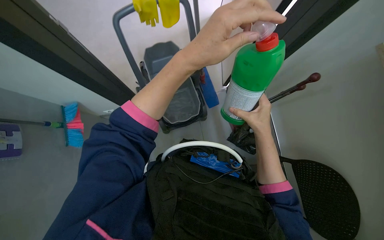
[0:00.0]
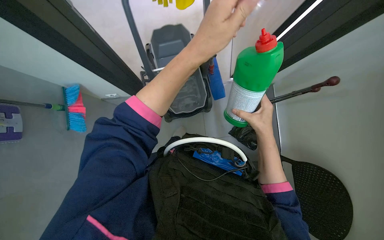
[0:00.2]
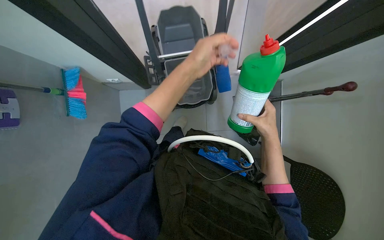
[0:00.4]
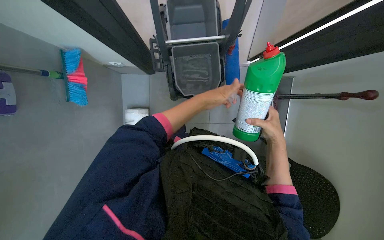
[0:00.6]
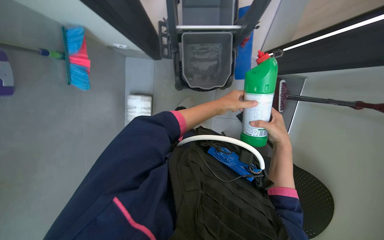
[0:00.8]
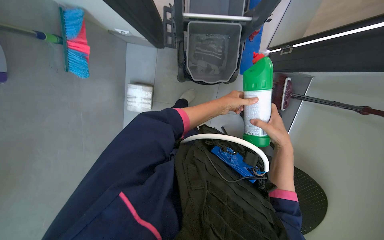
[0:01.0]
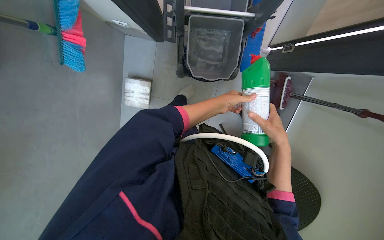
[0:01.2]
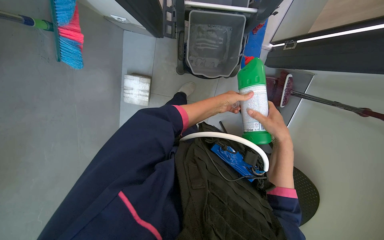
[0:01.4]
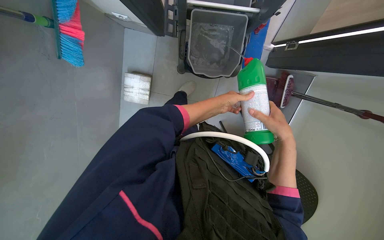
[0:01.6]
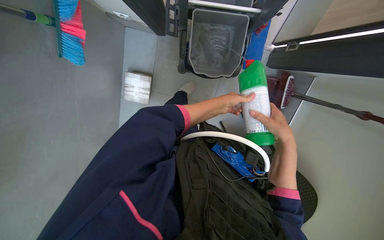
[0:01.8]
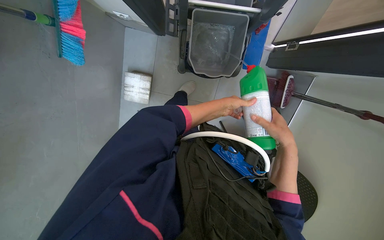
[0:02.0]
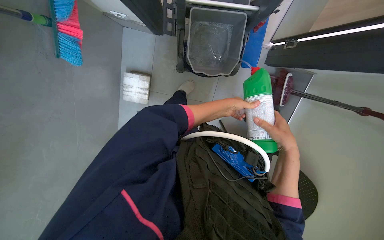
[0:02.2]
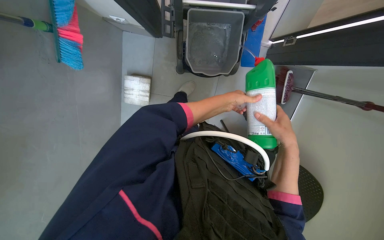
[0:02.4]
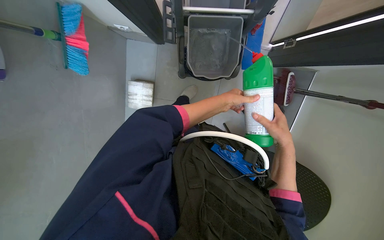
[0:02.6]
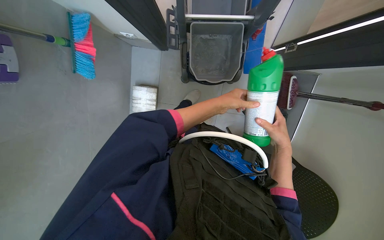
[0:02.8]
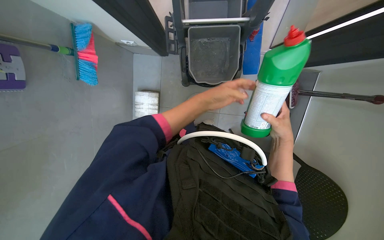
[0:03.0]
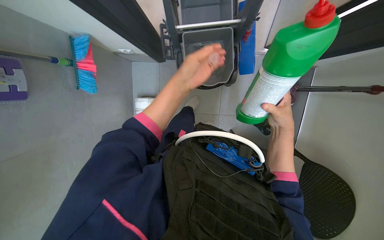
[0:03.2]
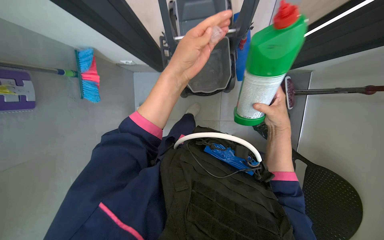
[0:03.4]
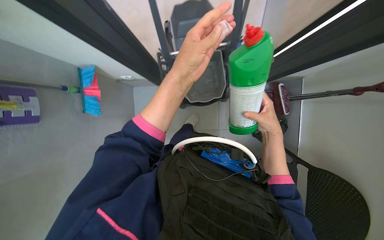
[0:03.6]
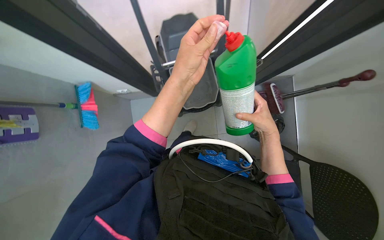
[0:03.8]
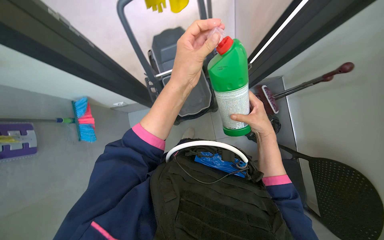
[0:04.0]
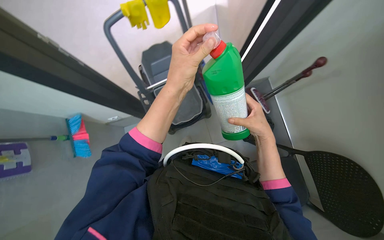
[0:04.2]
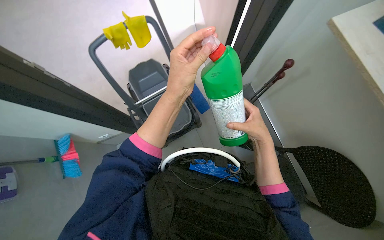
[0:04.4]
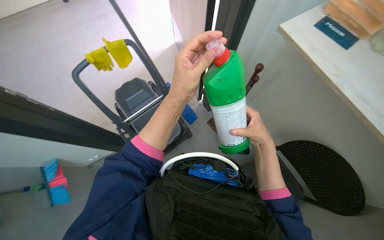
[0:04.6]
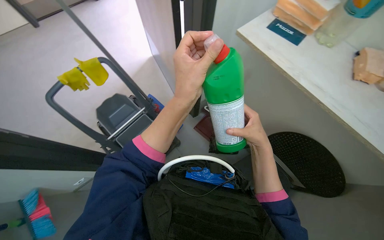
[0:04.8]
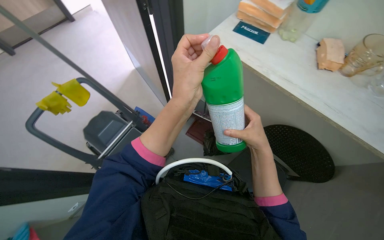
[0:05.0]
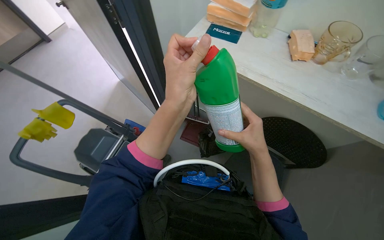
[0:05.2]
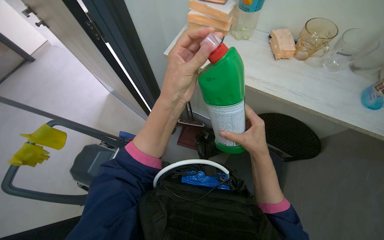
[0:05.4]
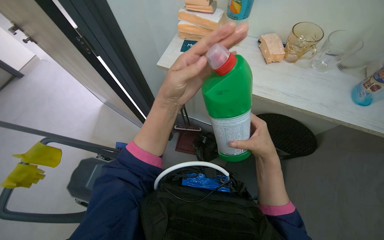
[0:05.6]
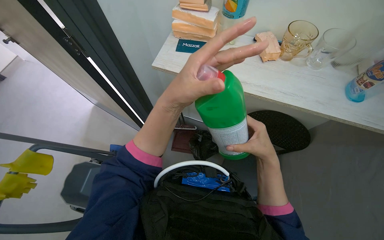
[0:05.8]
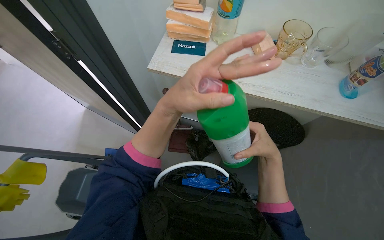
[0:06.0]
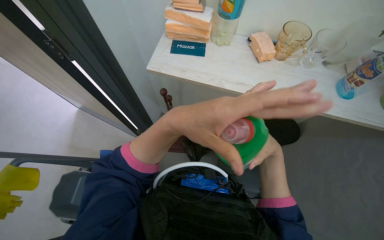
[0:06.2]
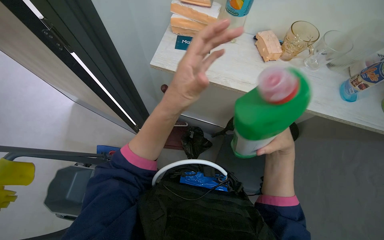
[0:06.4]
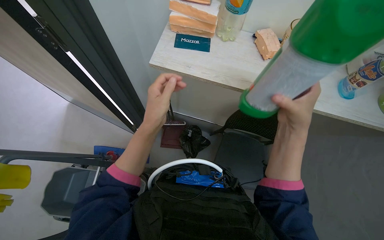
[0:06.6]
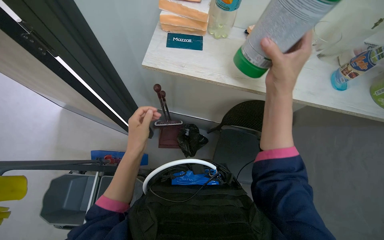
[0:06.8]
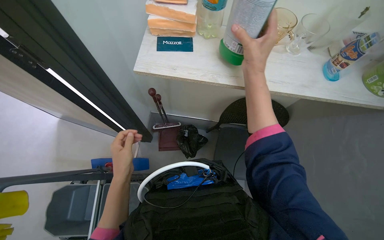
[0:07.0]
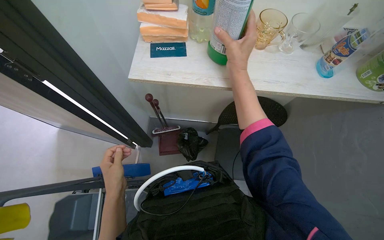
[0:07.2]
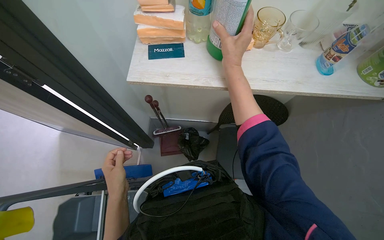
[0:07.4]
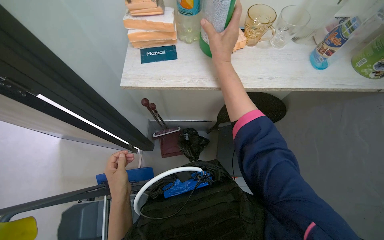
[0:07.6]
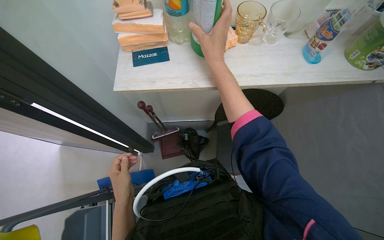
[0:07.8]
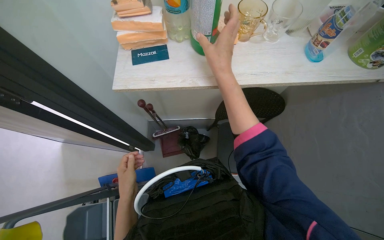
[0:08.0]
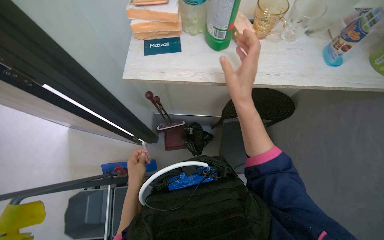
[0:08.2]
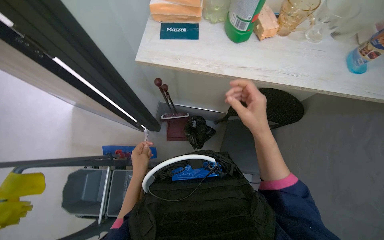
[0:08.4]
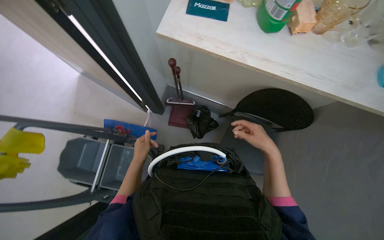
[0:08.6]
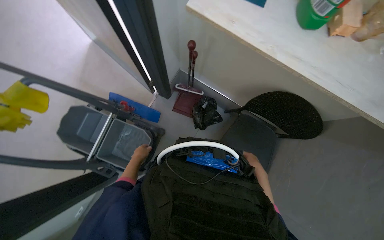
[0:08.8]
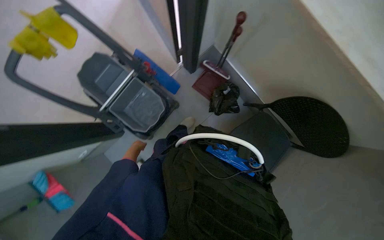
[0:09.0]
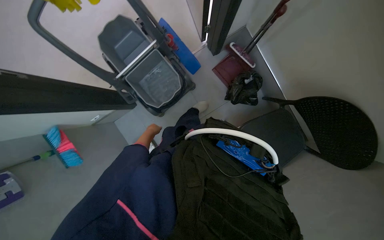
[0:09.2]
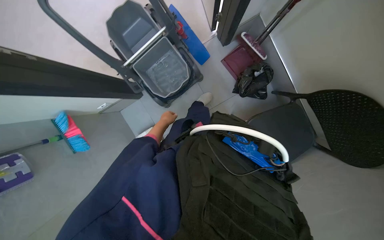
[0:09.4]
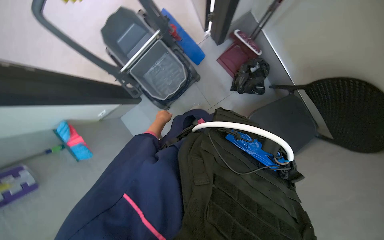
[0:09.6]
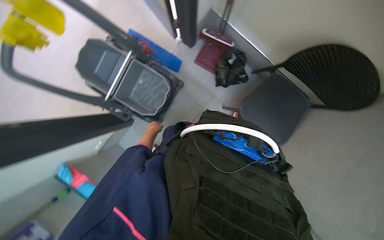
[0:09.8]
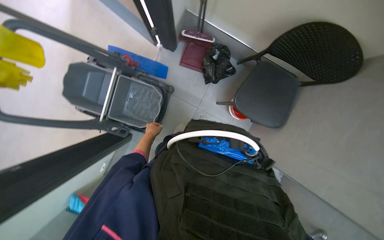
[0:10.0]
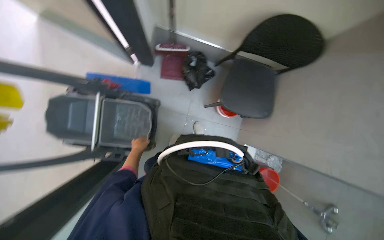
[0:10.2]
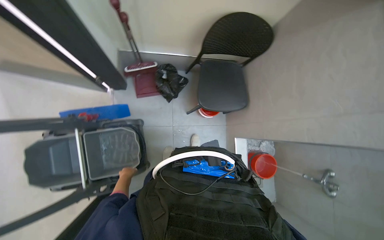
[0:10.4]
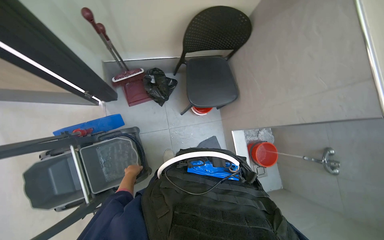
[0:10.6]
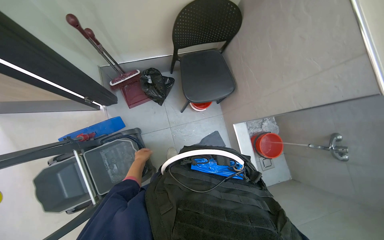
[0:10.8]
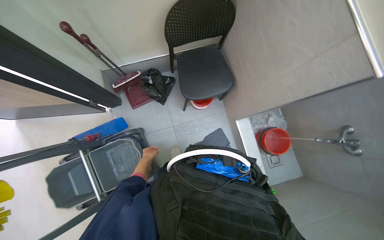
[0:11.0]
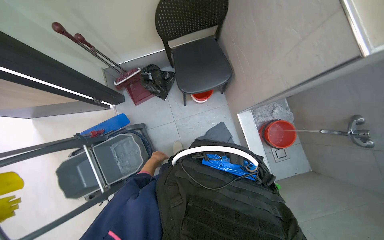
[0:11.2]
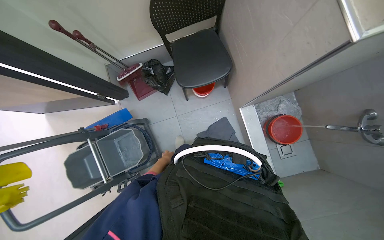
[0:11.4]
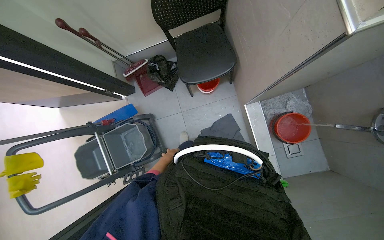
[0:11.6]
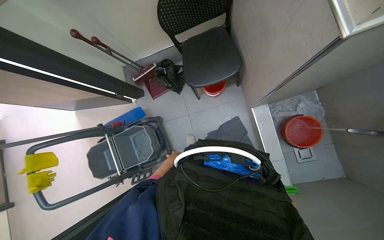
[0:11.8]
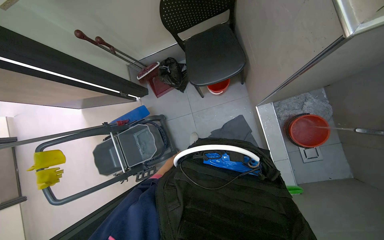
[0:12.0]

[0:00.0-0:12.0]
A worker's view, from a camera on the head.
Job: preparing cleaning supplies.
The whole recording: Preparing cleaning solution. The worker adds cleaning solution and water to the cleaning cart bucket.
0:00.0 to 0:01.6: The wearer looks some 25 degrees further downward.
0:01.6 to 0:03.0: The left hand moves nearer to the camera, some 10 cm.
0:03.0 to 0:04.4: The camera pitches upward, by roughly 25 degrees. Everything in view rotates some 25 degrees counterclockwise. The left hand is displaced nearer to the camera by approximately 20 cm.
0:04.4 to 0:06.0: The head turns to the right by about 50 degrees. The view tilts about 10 degrees upward.
0:06.0 to 0:07.6: The left hand goes about 40 cm to the left, farther from the camera and down the picture. Meanwhile the right hand shifts about 25 cm up the picture.
0:07.6 to 0:09.0: The view tilts approximately 20 degrees downward. The scene turns roughly 45 degrees clockwise in the picture.
0:09.0 to 0:10.4: The scene rotates counterclockwise by approximately 50 degrees.
0:10.4 to 0:12.0: The camera travels to the right, roughly 50 cm. The camera is aimed about 25 degrees further to the left.

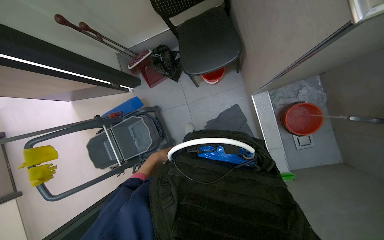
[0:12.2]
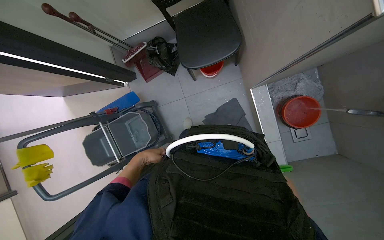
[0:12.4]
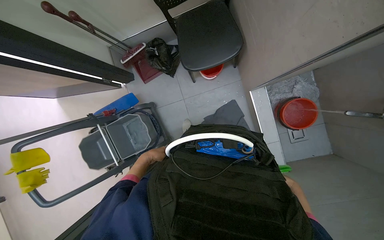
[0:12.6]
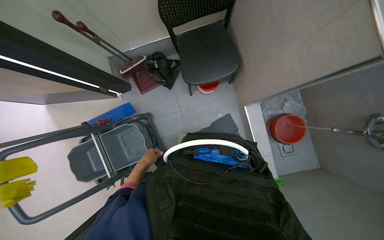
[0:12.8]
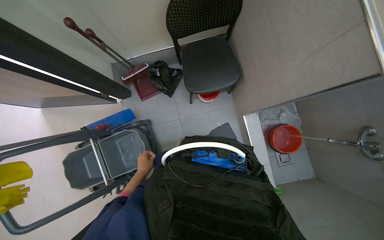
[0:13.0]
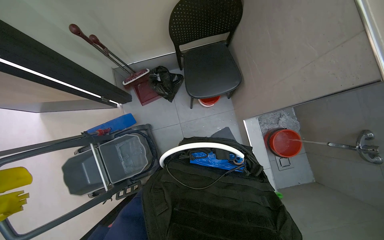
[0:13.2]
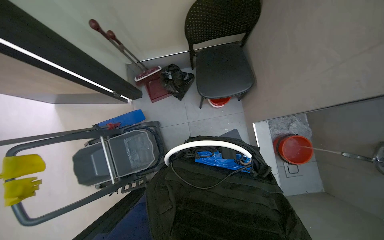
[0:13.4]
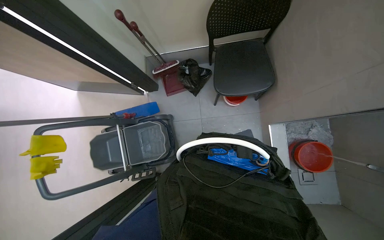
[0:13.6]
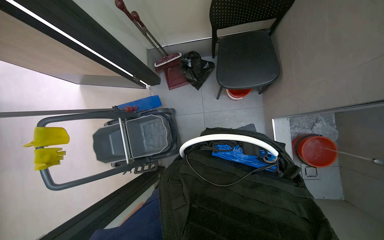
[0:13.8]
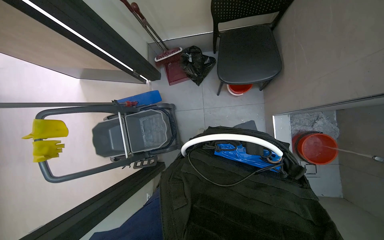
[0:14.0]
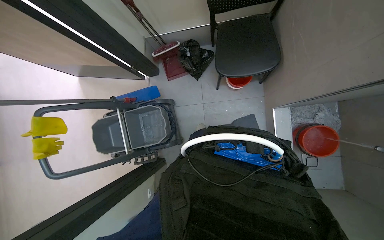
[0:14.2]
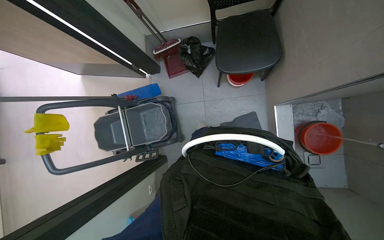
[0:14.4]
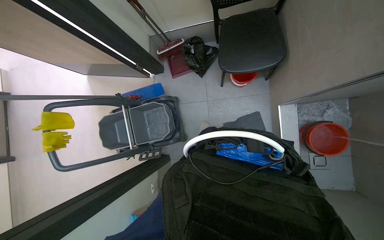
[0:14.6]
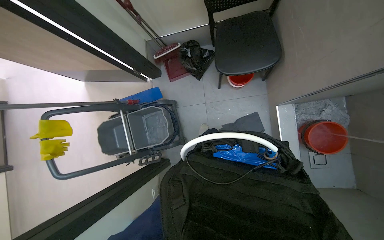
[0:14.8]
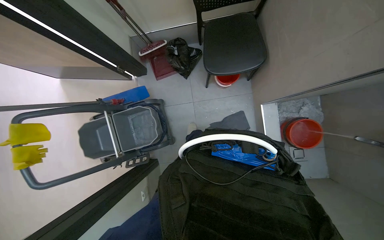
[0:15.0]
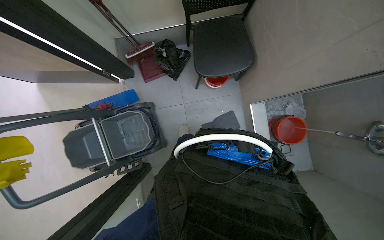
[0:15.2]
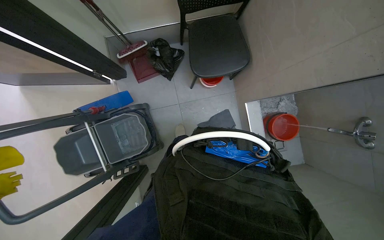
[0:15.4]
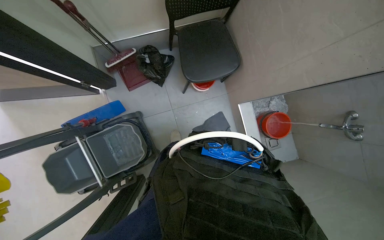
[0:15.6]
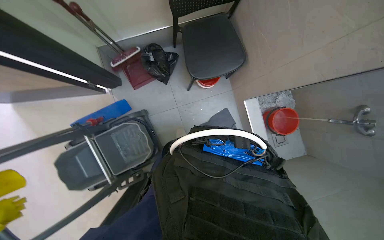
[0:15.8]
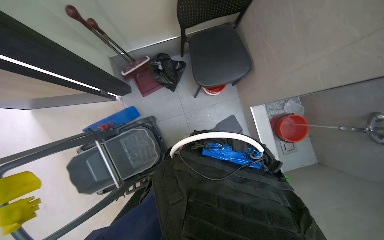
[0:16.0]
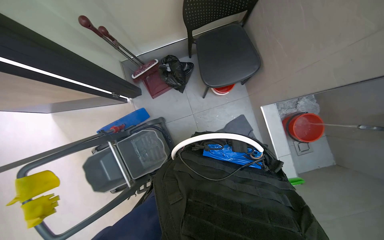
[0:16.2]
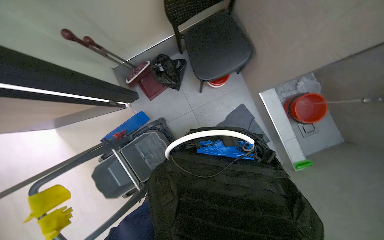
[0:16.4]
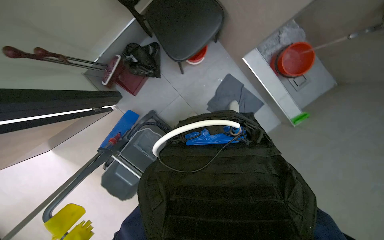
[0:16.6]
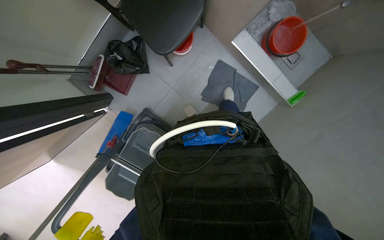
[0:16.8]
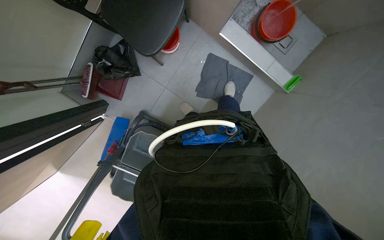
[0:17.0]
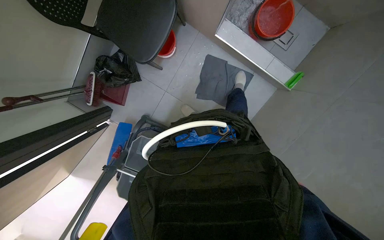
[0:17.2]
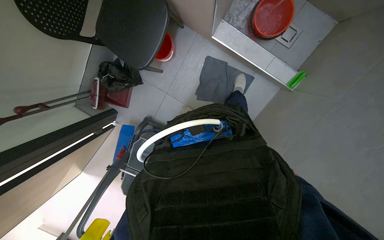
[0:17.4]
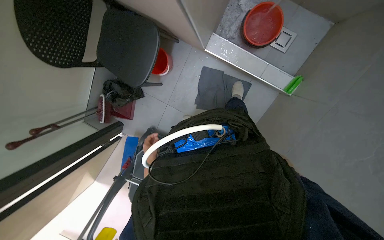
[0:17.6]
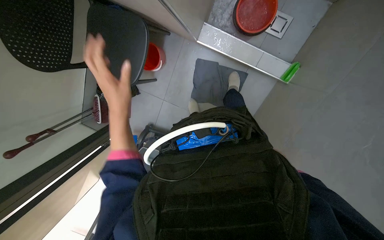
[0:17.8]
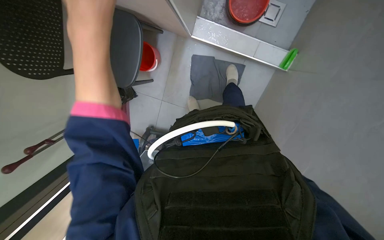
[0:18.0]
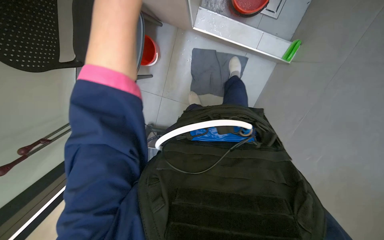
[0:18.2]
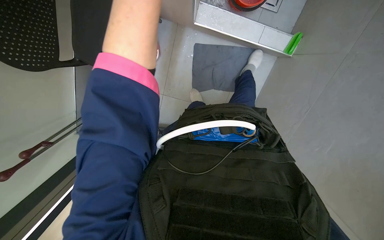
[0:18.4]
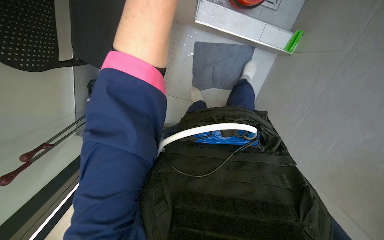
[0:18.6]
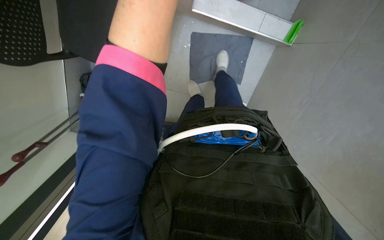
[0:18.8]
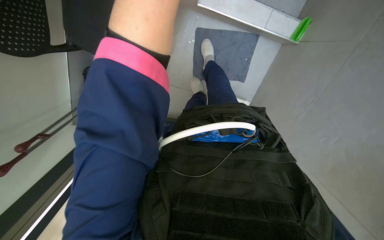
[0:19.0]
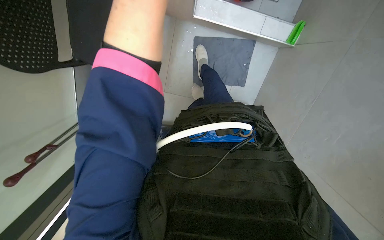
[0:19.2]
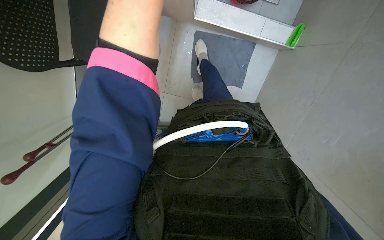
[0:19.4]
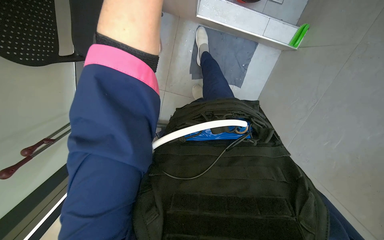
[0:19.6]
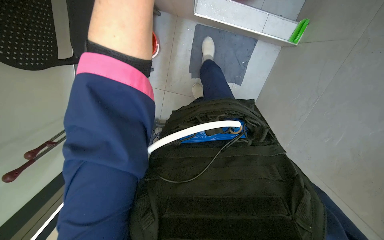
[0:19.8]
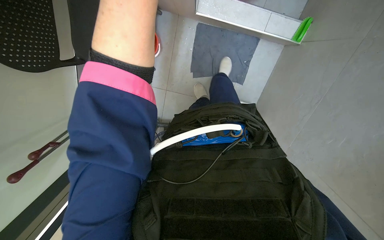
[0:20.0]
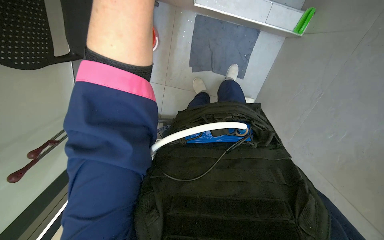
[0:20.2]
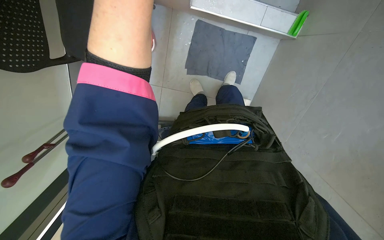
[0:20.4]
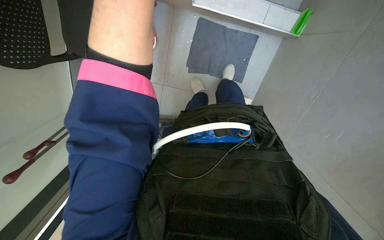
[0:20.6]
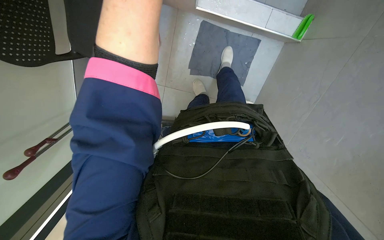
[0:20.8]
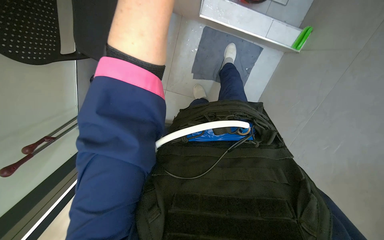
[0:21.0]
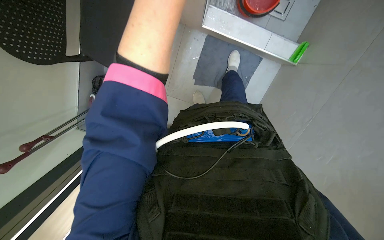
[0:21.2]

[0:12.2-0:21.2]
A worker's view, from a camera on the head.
Job: preparing cleaning supplies.
The whole recording: Preparing cleaning solution. The worker adds cleaning solution and water to the cleaning cart bucket.
0:15.2 to 0:16.6: The scene rotates counterclockwise by approximately 30 degrees.
0:16.6 to 0:18.2: Everything in view rotates some 30 degrees counterclockwise.
